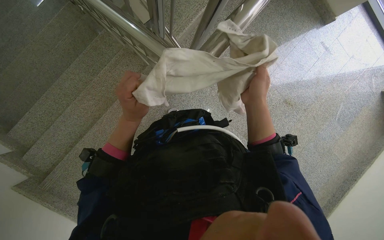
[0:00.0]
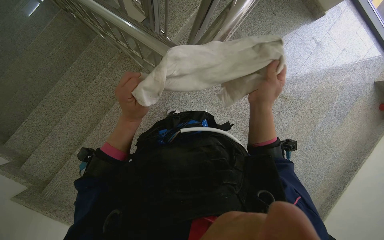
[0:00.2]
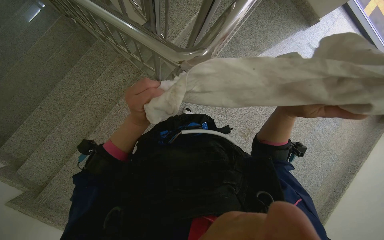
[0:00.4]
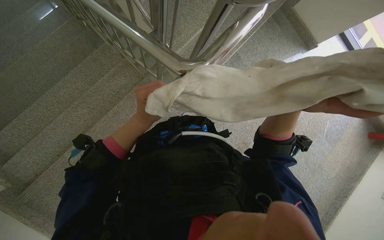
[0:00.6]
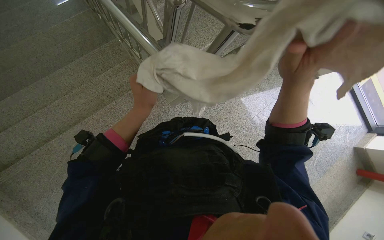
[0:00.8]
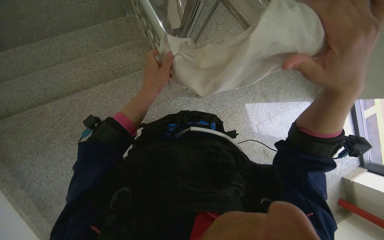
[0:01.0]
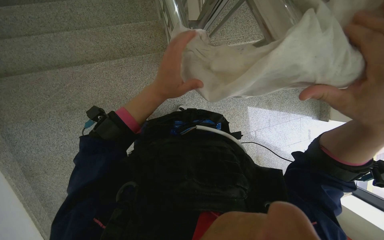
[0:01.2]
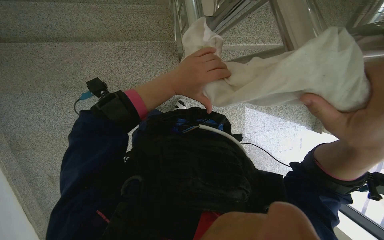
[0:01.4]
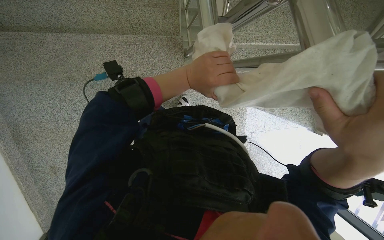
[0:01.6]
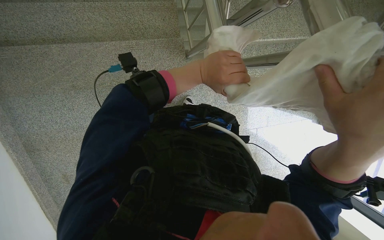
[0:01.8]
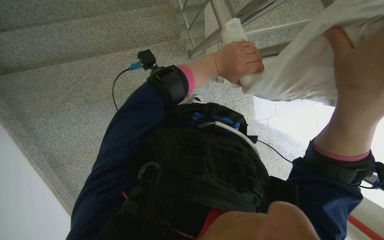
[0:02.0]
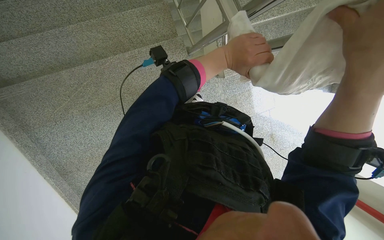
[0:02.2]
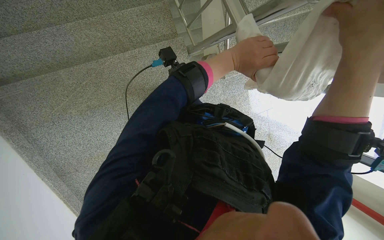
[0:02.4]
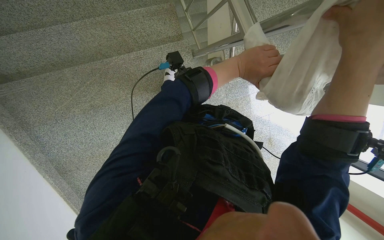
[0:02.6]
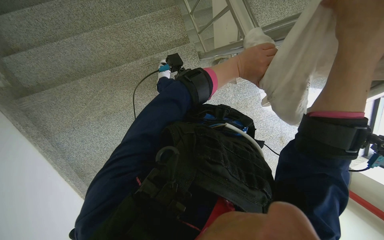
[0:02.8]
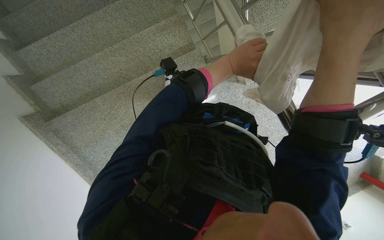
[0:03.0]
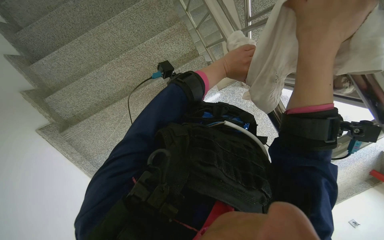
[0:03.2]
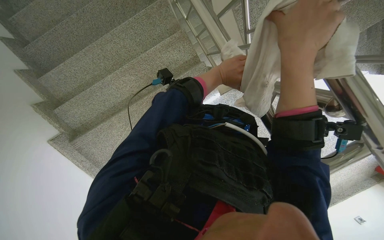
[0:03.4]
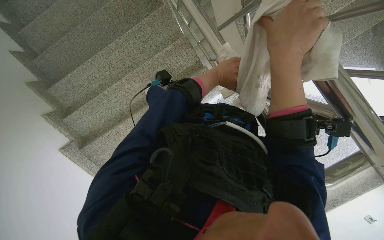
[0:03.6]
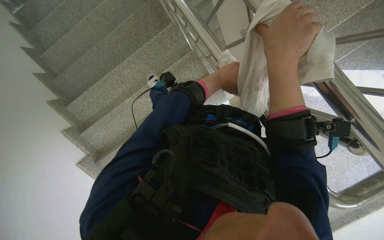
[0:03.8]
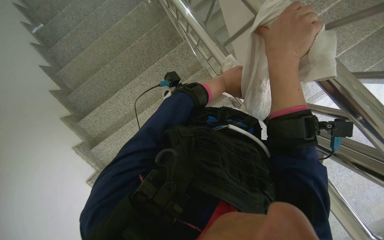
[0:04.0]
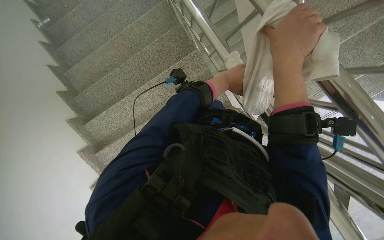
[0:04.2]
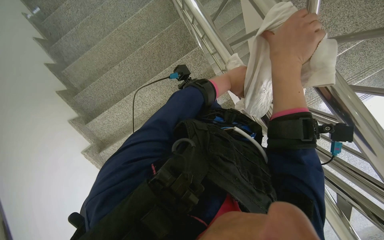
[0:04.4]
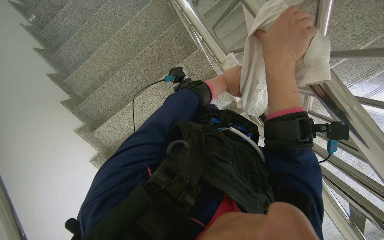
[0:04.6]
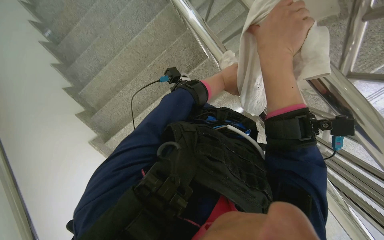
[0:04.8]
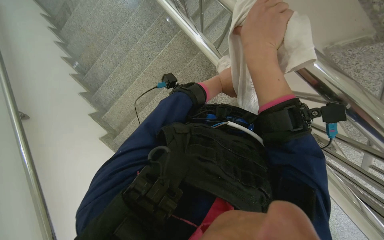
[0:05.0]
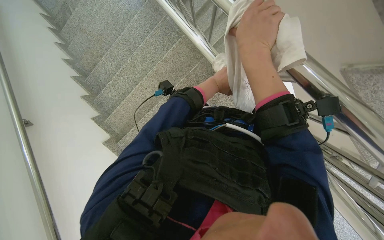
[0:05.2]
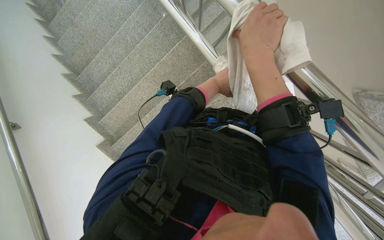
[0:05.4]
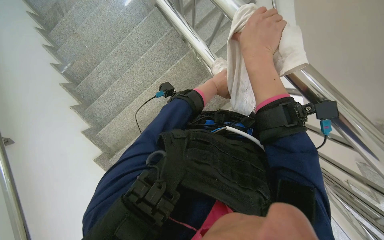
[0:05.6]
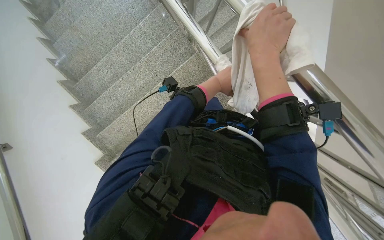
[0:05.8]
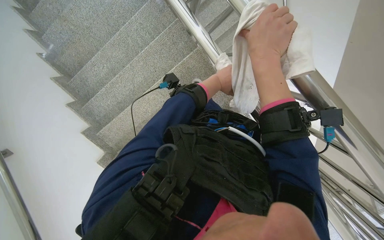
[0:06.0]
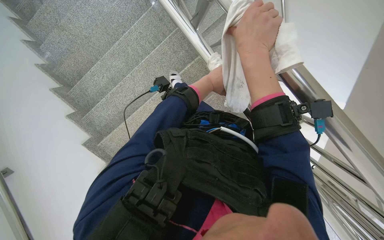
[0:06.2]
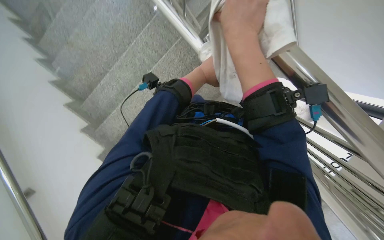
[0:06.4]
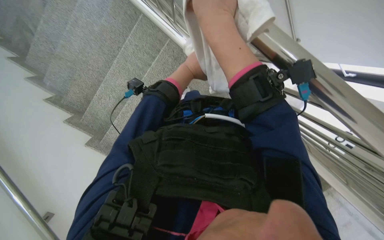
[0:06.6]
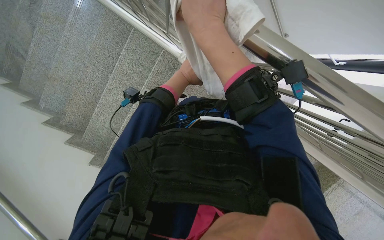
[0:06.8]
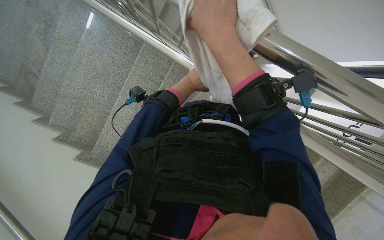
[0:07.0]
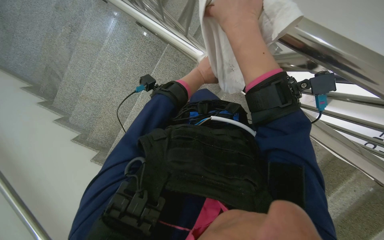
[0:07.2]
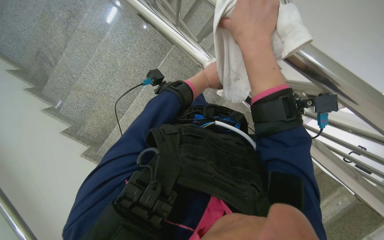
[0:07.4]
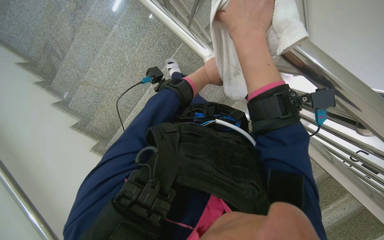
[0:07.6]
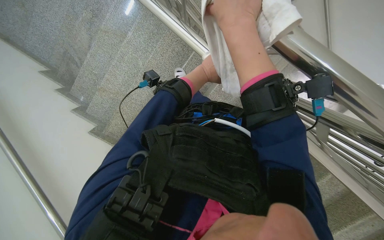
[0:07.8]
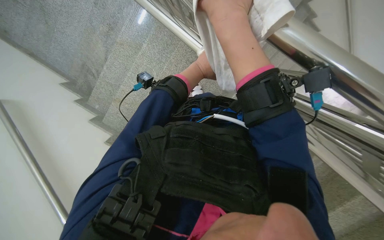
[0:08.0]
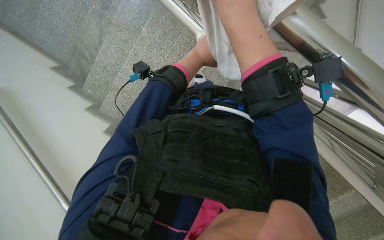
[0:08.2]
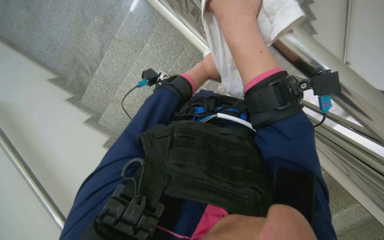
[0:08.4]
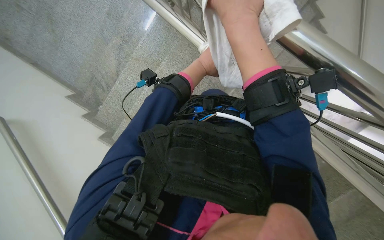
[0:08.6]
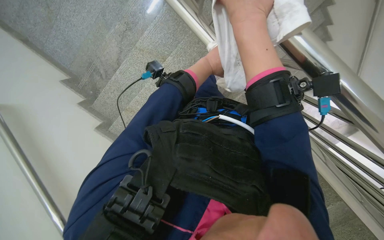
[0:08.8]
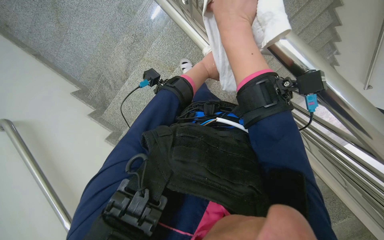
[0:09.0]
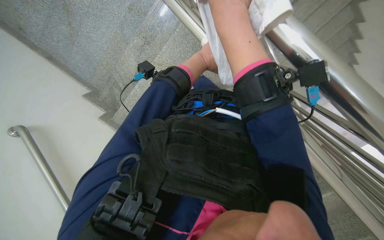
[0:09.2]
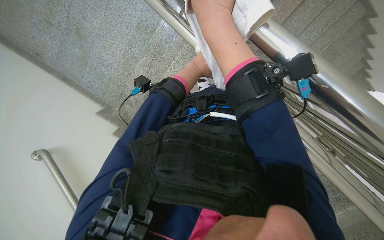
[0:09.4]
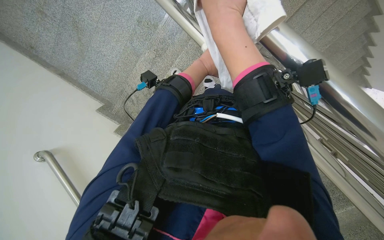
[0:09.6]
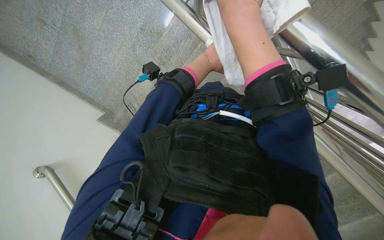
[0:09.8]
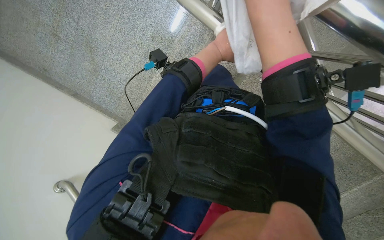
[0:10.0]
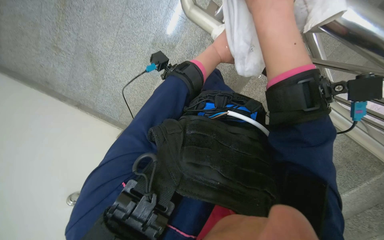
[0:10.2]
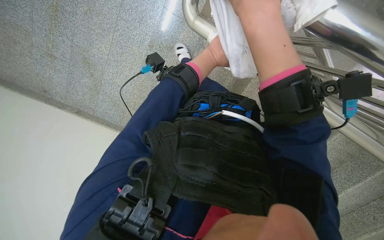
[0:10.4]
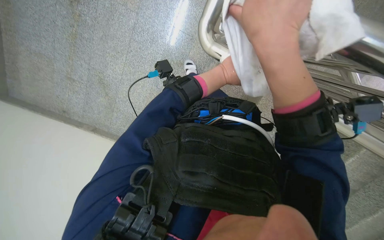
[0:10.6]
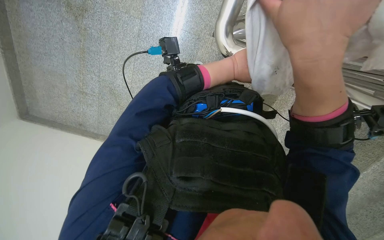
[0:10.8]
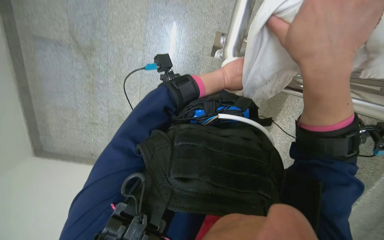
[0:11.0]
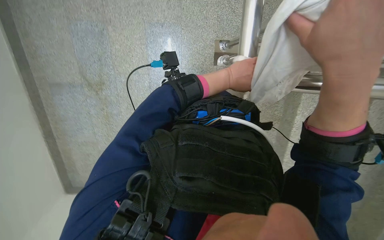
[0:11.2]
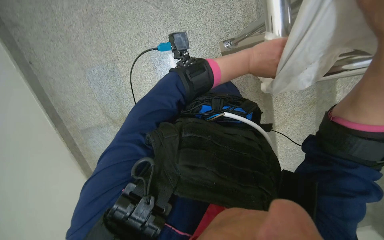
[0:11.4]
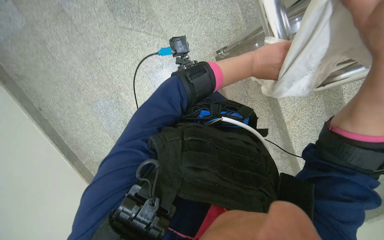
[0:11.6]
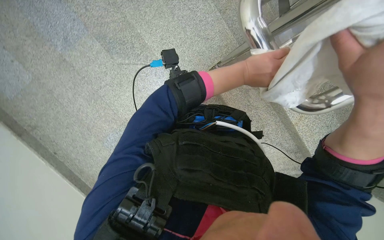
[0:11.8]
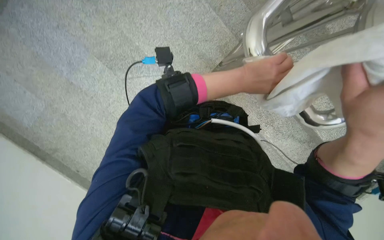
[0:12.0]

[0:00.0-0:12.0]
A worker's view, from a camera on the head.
Job: wiping surfaces.
The whole recording: Cleaning metal railing. The worker cleans the metal railing with a white cloth.
0:00.0 to 0:01.6: The scene rotates clockwise by about 45 degrees.
0:01.6 to 0:03.0: The left hand is displaced up the picture by some 20 cm.
0:03.0 to 0:04.4: The wearer looks about 15 degrees further upward. The right hand shifts roughly 15 cm farther from the camera and to the left.
0:04.4 to 0:06.0: The hands work in one place, with small movements.
0:06.0 to 0:07.6: The wearer looks approximately 15 degrees further upward. The right hand moves nearer to the camera, roughly 10 cm.
0:07.6 to 0:09.0: The hands are busy where they are.
0:09.0 to 0:10.4: The hands make small movements and keep their place.
0:10.4 to 0:12.0: The camera is aimed about 25 degrees further to the left. The camera pitches upward, by about 20 degrees. The scene turns approximately 65 degrees counterclockwise in the picture.

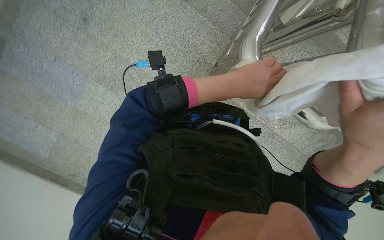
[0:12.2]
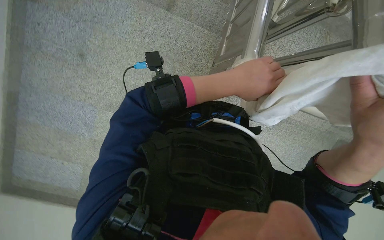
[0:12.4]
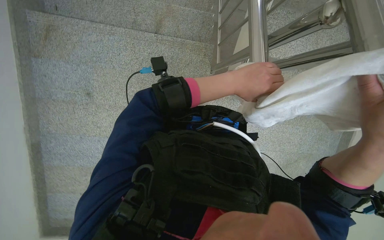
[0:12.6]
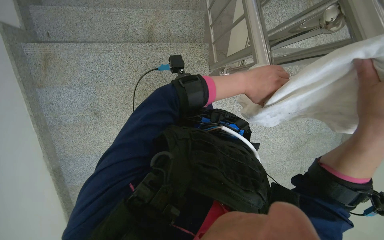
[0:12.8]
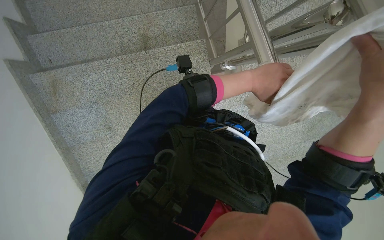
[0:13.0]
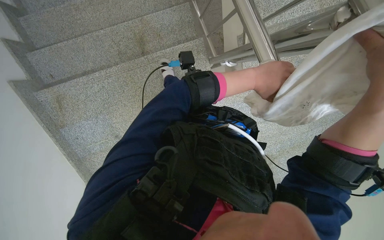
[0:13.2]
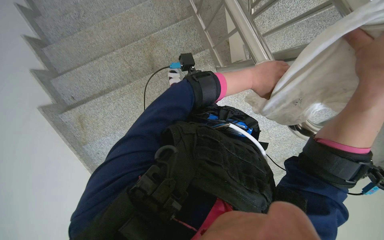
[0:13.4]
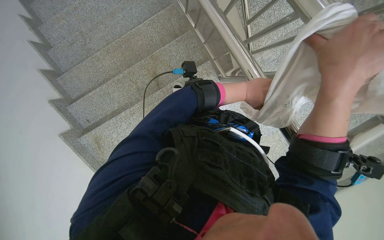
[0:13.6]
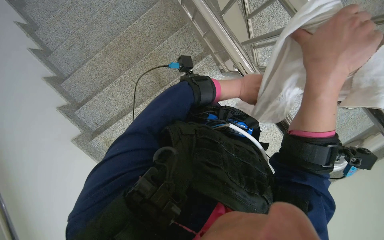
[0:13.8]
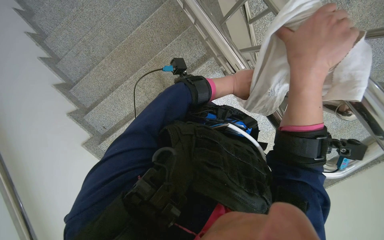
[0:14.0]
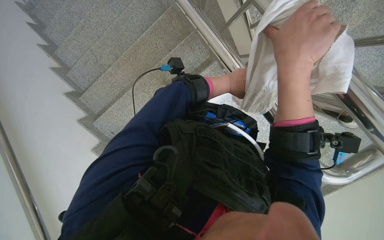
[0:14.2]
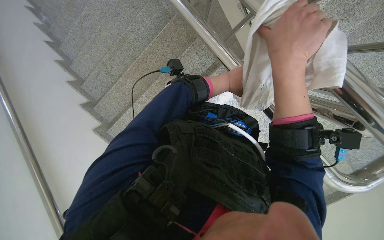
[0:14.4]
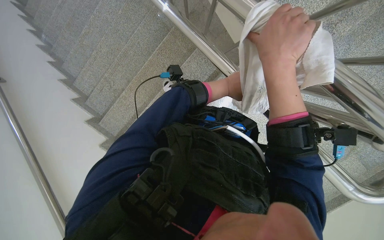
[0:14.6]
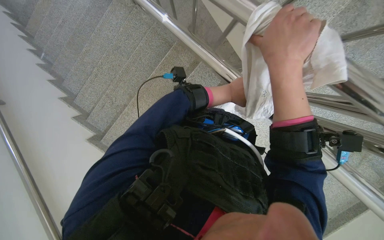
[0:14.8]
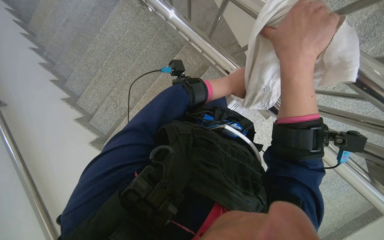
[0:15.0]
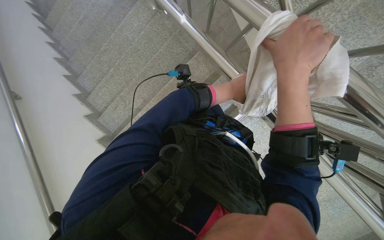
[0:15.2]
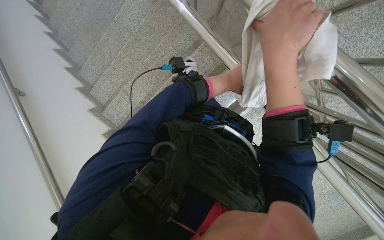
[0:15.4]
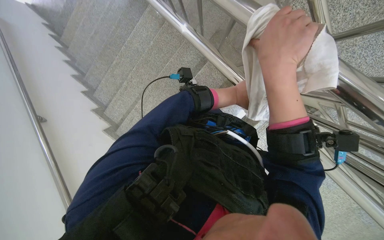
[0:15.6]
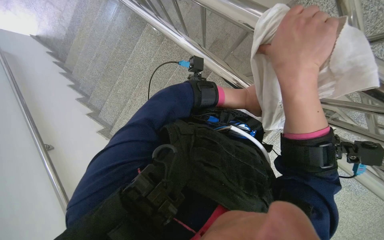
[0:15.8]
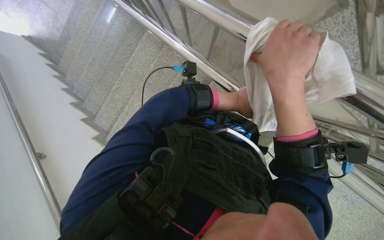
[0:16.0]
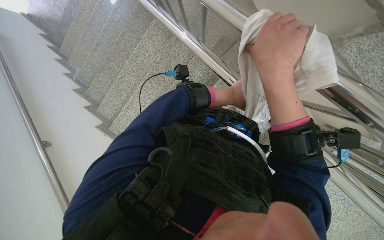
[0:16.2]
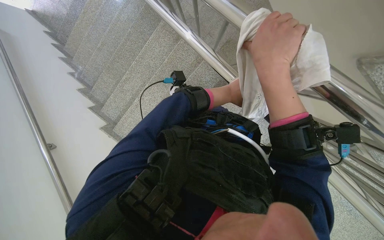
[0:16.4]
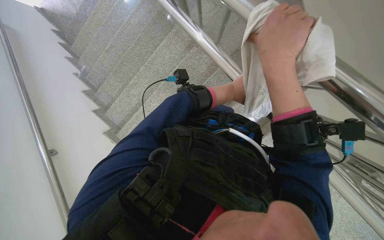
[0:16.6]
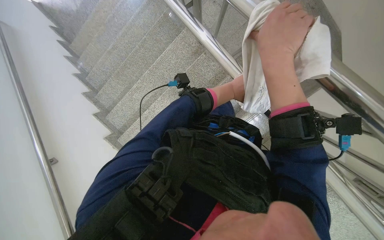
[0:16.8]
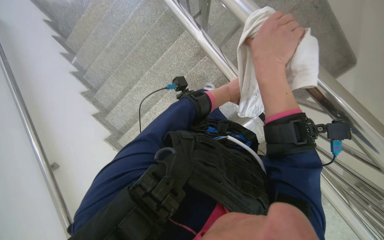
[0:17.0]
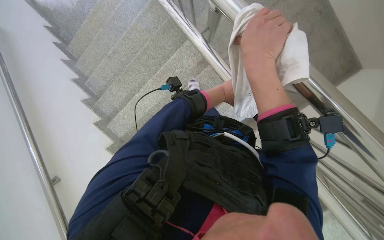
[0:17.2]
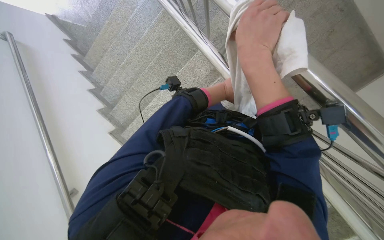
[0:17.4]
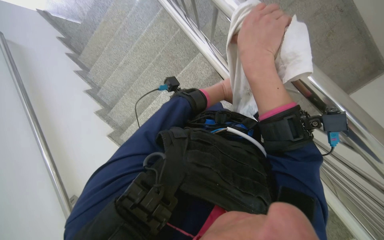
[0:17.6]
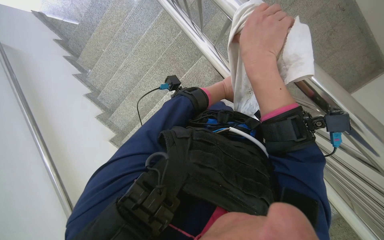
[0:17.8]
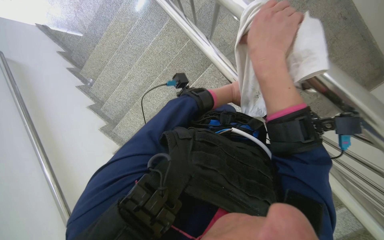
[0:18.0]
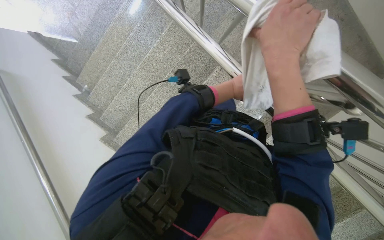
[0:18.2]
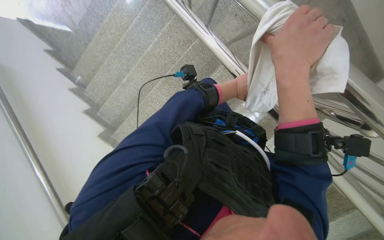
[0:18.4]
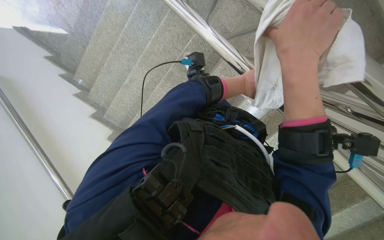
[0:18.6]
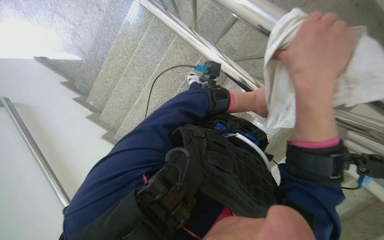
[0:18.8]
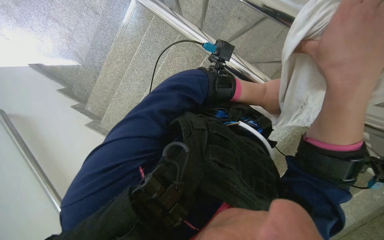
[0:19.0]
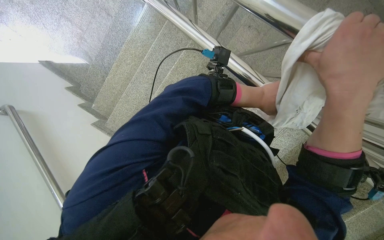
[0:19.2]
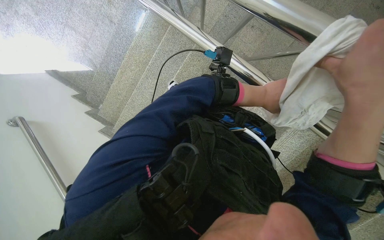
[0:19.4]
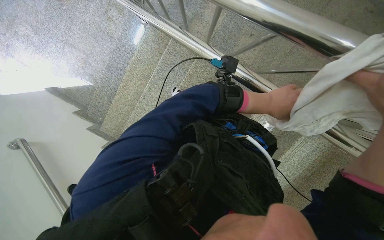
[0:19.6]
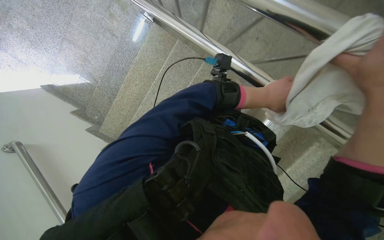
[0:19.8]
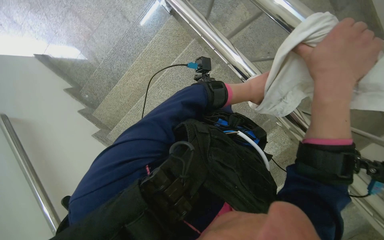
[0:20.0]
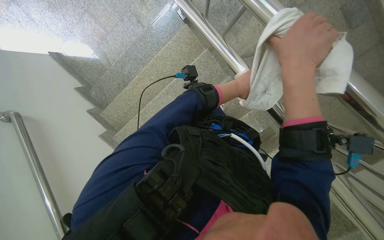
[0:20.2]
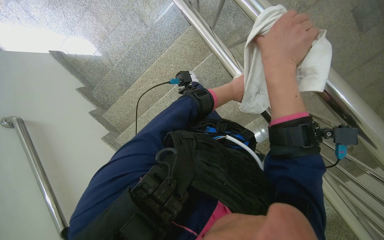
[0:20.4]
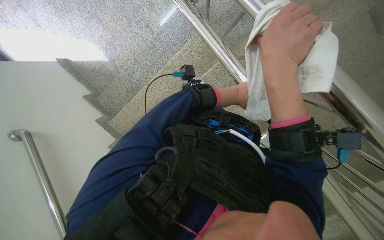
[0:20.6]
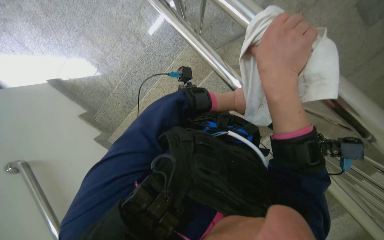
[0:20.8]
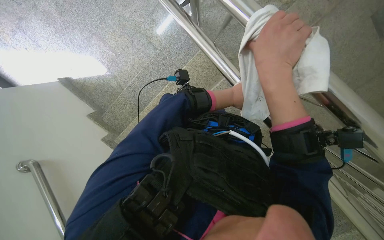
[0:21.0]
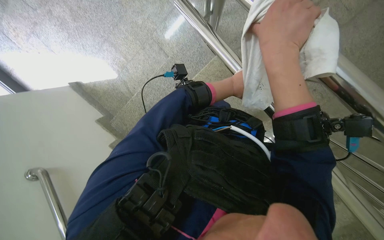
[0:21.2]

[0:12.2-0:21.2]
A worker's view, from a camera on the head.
Job: wiping surfaces.
The whole recording: Cleaning metal railing. The worker cleans the metal railing with a white cloth.
0:12.2 to 0:13.8: The camera sweeps to the left, by approximately 25 degrees. The scene rotates counterclockwise by about 65 degrees.
0:13.8 to 0:15.2: The wearer looks some 10 degrees further upward.
0:15.2 to 0:16.6: The hands make small movements and keep their place.
0:16.6 to 0:18.2: The hands are busy where they are.
0:18.2 to 0:19.8: The left hand shifts approximately 20 cm nearer to the camera.
